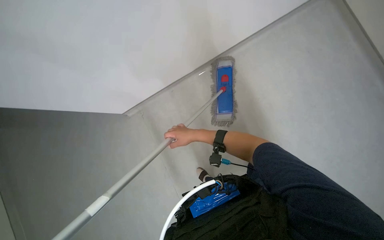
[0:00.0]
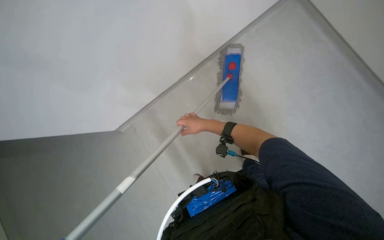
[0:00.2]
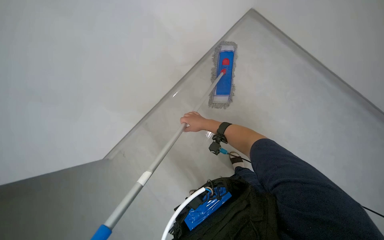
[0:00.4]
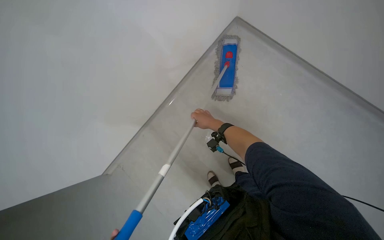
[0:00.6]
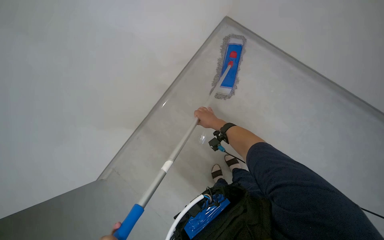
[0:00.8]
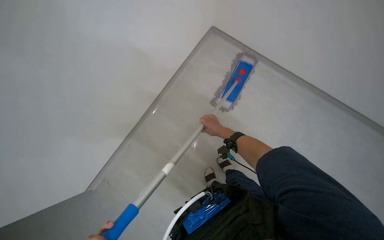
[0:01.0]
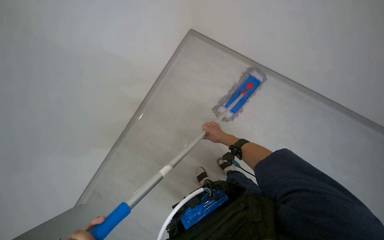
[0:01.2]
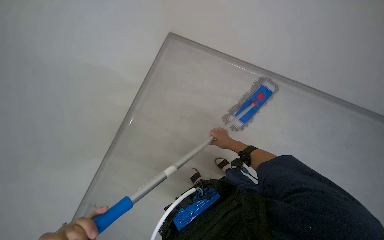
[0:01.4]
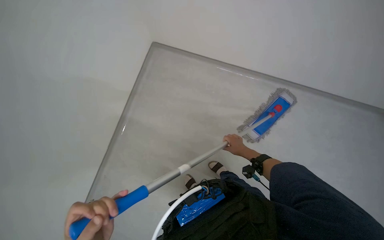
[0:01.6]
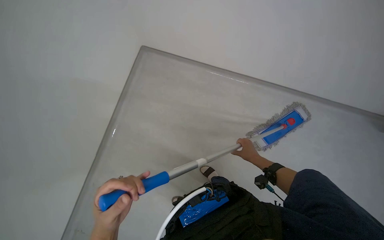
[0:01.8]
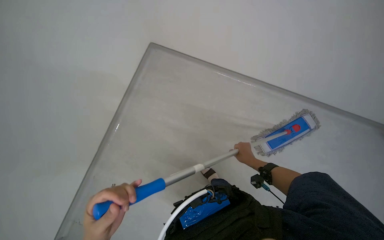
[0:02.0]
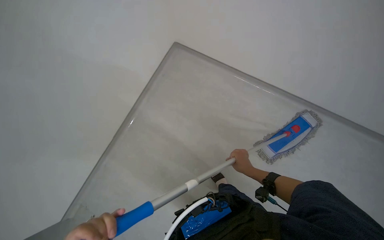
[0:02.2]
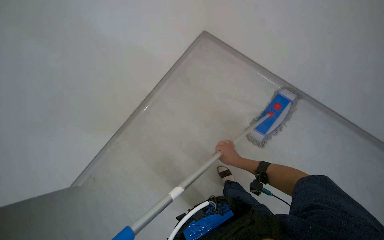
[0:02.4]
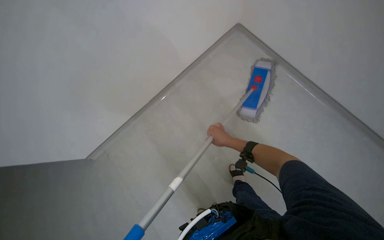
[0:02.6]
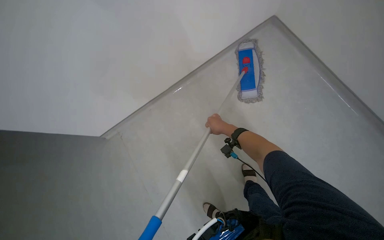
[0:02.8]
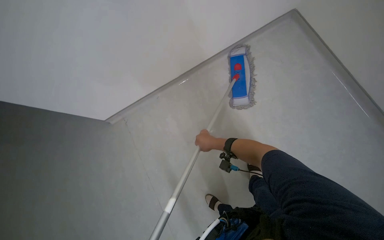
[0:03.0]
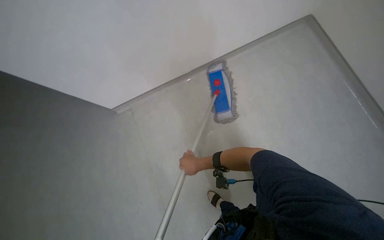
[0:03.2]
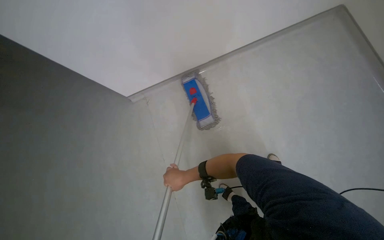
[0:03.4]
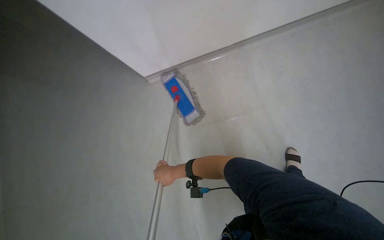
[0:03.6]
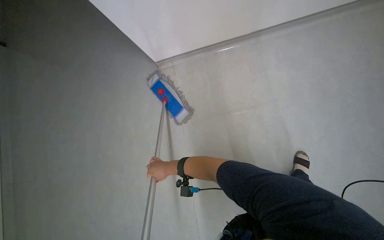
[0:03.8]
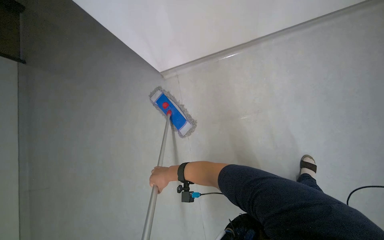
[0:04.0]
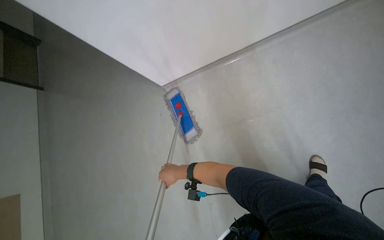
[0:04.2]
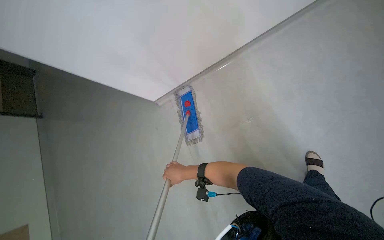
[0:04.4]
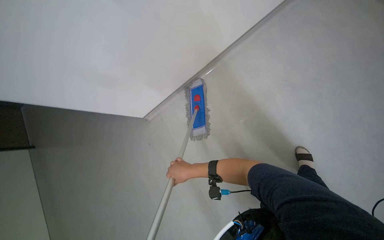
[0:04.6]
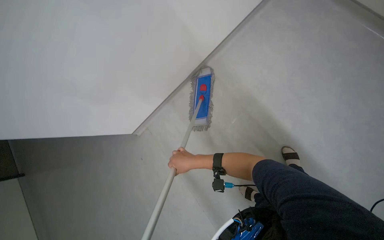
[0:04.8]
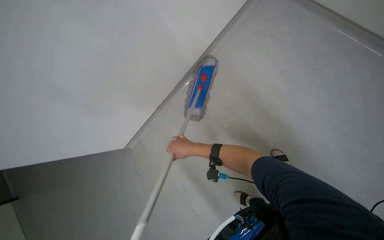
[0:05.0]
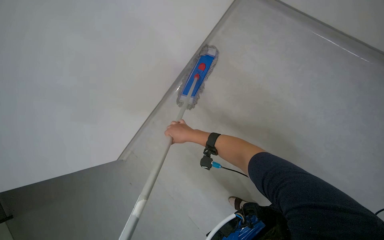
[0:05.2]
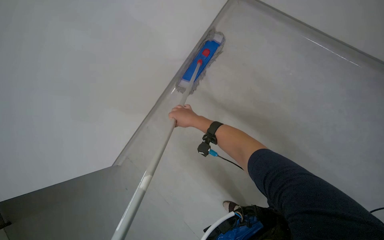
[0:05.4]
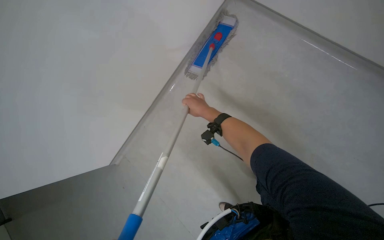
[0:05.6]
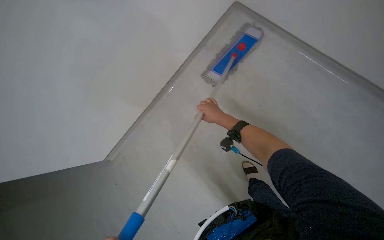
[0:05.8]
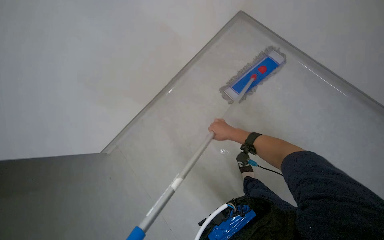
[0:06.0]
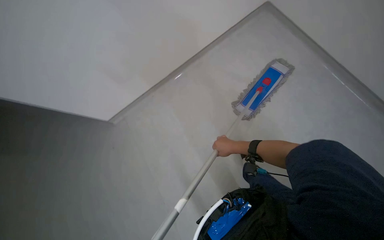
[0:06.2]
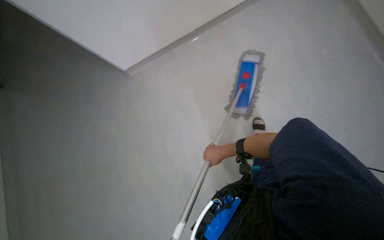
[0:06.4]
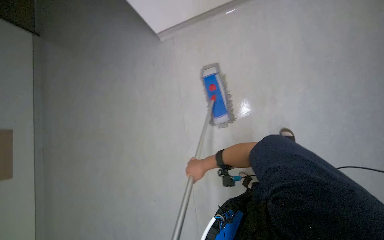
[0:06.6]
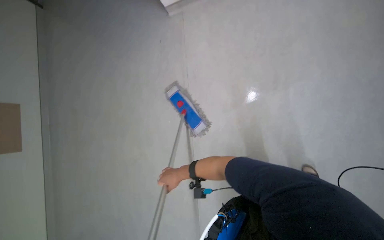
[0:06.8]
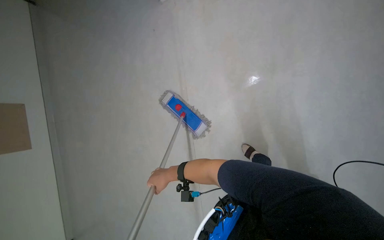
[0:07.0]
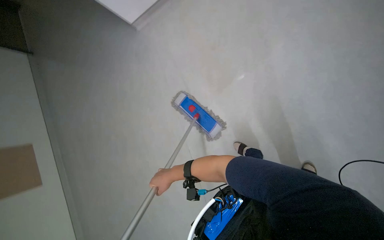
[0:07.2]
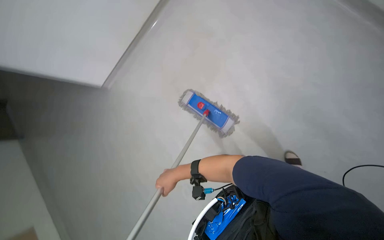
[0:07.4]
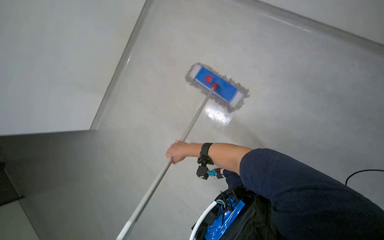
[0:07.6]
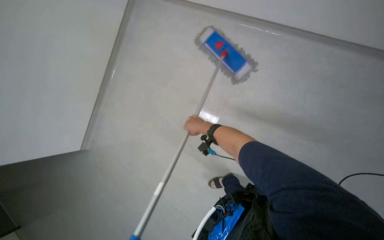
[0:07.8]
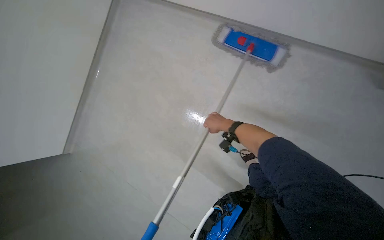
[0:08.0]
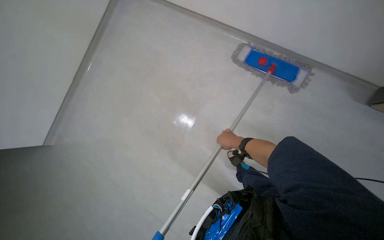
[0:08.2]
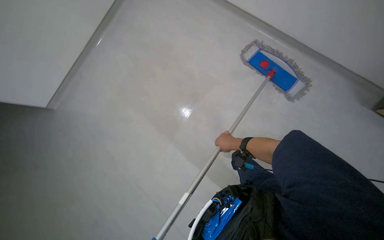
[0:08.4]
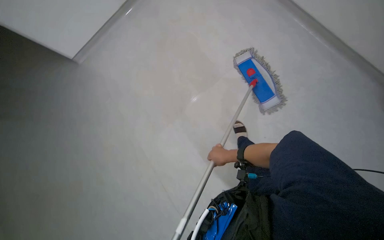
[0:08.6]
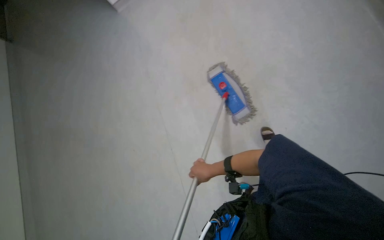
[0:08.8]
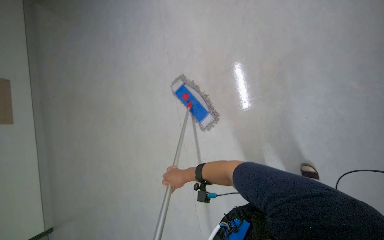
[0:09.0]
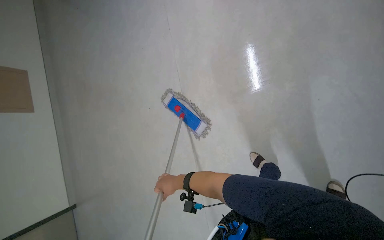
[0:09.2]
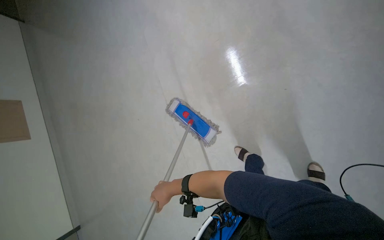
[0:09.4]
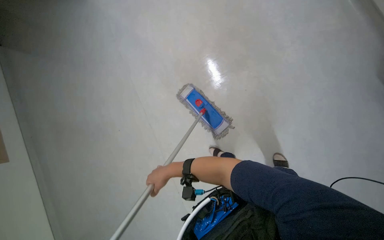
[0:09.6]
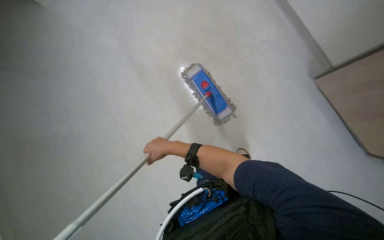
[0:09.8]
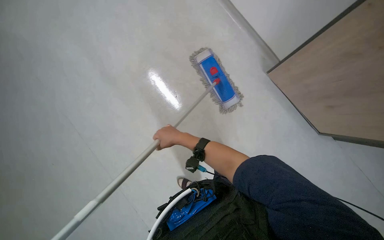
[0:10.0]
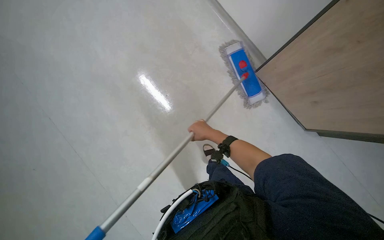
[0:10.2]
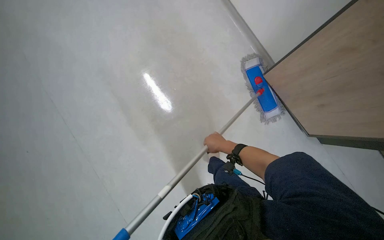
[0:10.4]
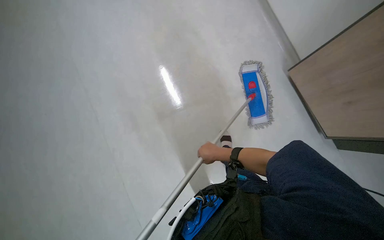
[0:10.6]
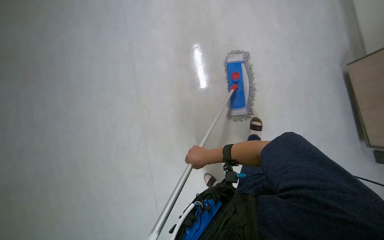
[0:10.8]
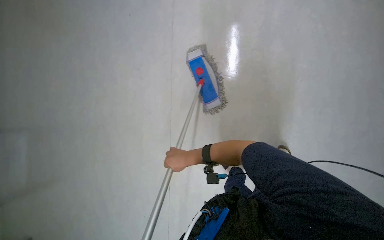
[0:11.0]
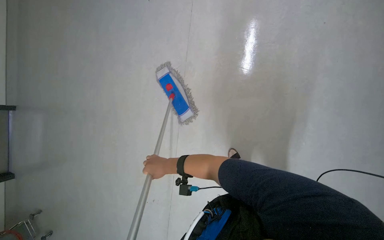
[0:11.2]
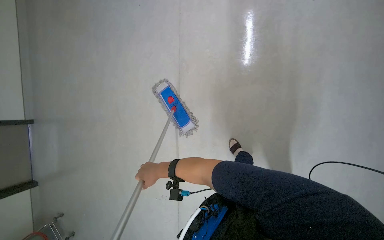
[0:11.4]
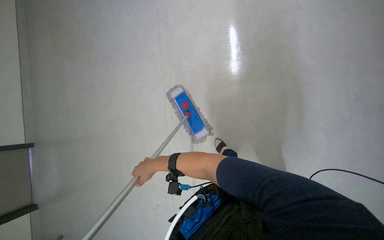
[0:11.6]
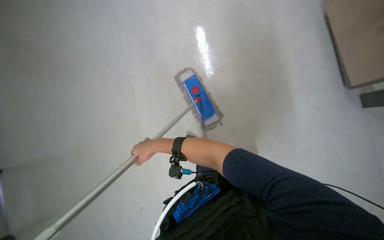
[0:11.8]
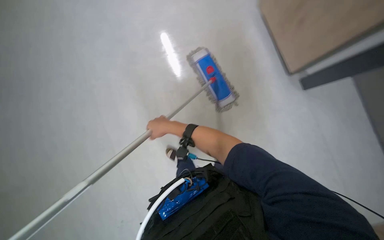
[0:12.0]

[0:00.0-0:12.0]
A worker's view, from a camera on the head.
Job: mopping floor.
The whole recording: Mopping office floor. The worker mops the office floor, periodically detaching, rinsing, and reattaching the mop head.
0:00.0 to 0:01.6: The right hand moves farther from the camera and to the right, roughly 20 cm.
0:03.0 to 0:04.4: The view tips upward by approximately 15 degrees. The scene rotates counterclockwise by approximately 45 degrees.
0:04.4 to 0:06.0: The view tilts some 15 degrees downward. The scene rotates clockwise by roughly 35 degrees.
0:06.0 to 0:07.6: Everything in view rotates about 30 degrees counterclockwise.
0:07.6 to 0:09.0: The view pans to the right by approximately 20 degrees.
0:09.0 to 0:10.4: The wearer's head swings approximately 20 degrees to the left. The view tips downward by roughly 15 degrees.

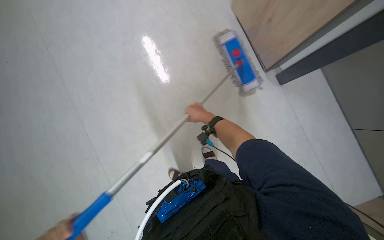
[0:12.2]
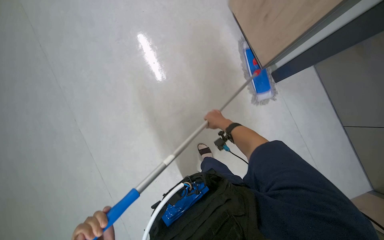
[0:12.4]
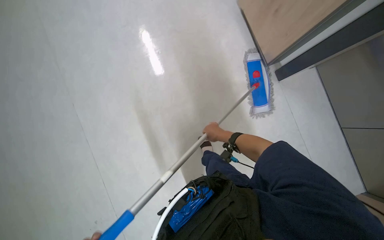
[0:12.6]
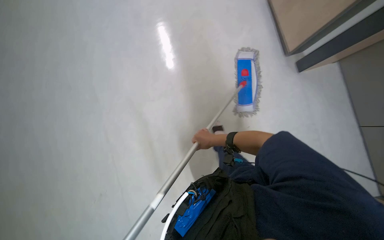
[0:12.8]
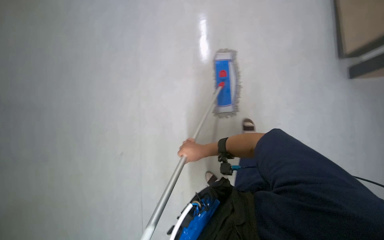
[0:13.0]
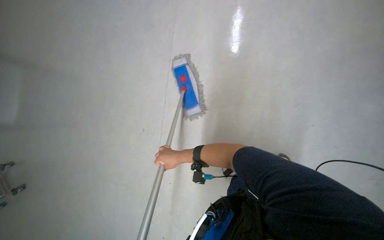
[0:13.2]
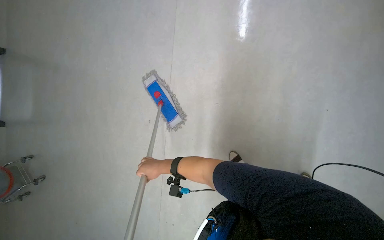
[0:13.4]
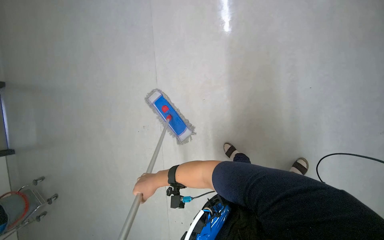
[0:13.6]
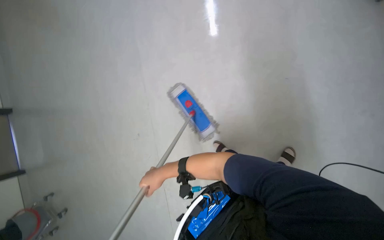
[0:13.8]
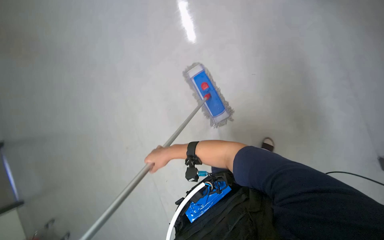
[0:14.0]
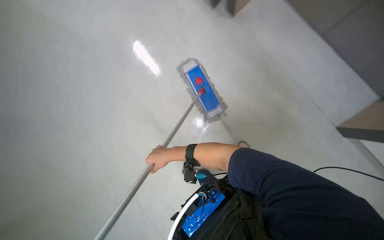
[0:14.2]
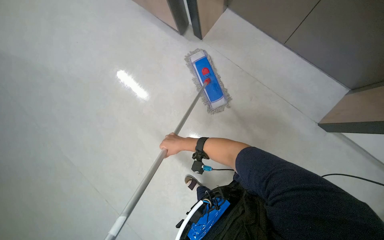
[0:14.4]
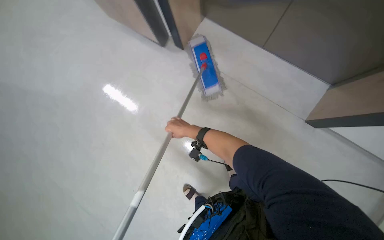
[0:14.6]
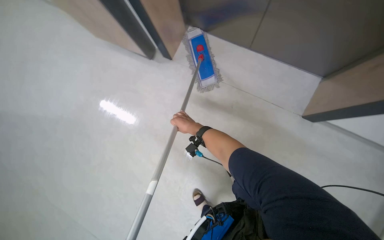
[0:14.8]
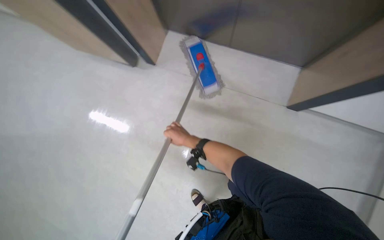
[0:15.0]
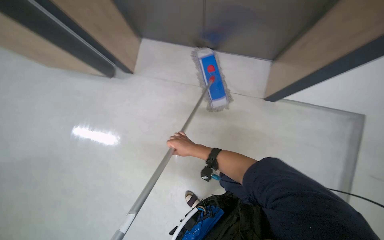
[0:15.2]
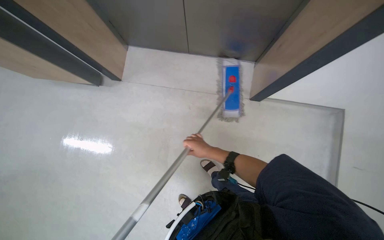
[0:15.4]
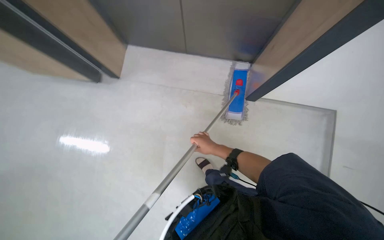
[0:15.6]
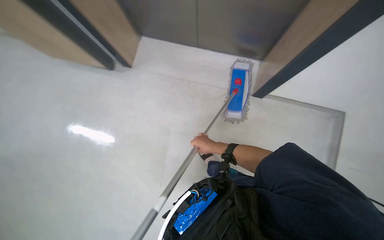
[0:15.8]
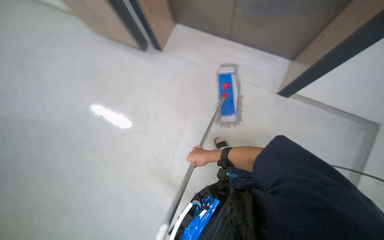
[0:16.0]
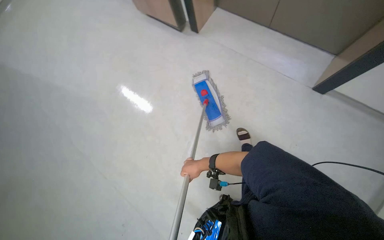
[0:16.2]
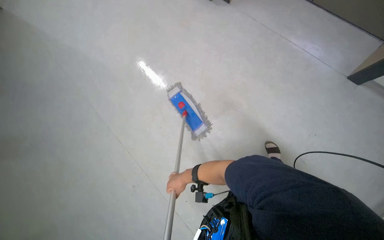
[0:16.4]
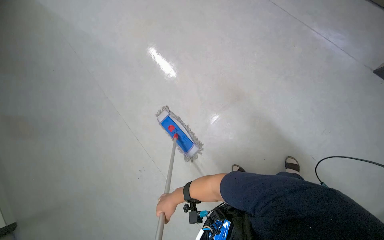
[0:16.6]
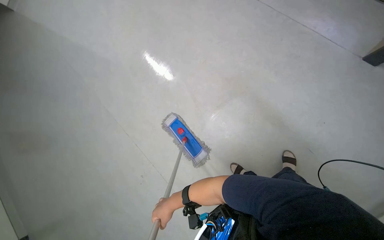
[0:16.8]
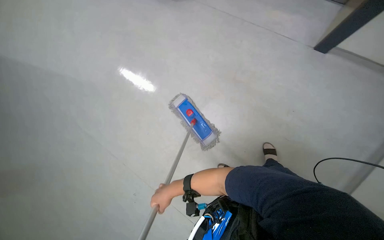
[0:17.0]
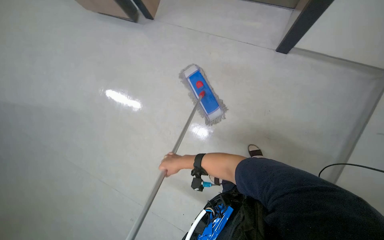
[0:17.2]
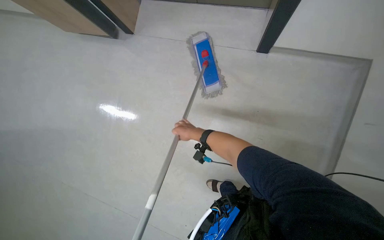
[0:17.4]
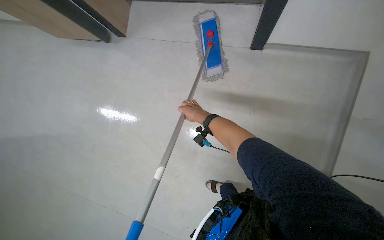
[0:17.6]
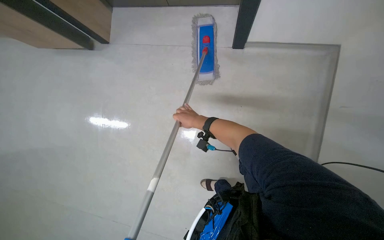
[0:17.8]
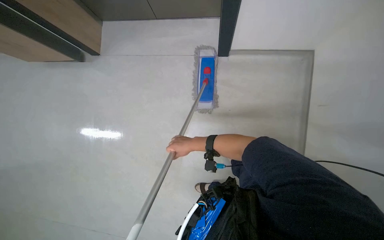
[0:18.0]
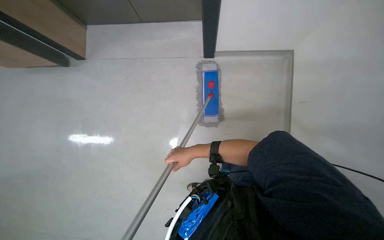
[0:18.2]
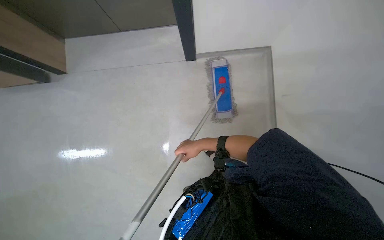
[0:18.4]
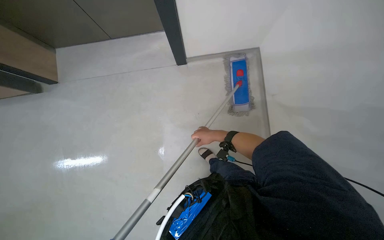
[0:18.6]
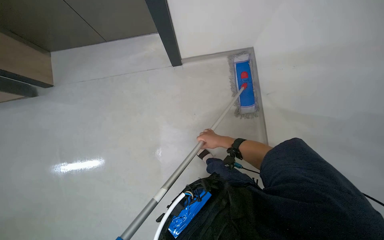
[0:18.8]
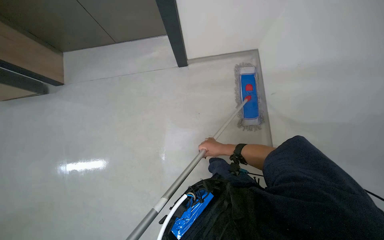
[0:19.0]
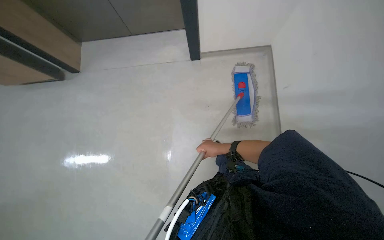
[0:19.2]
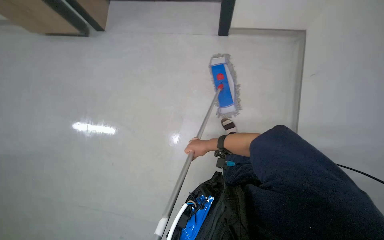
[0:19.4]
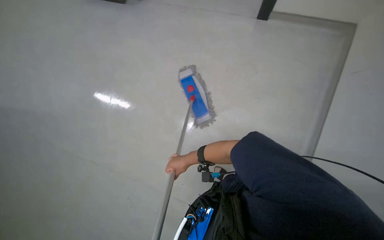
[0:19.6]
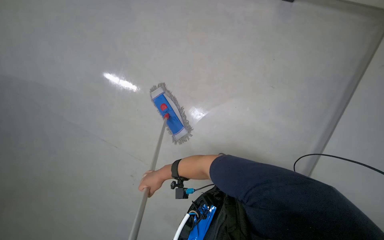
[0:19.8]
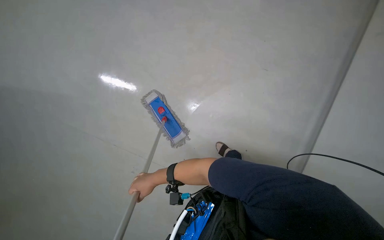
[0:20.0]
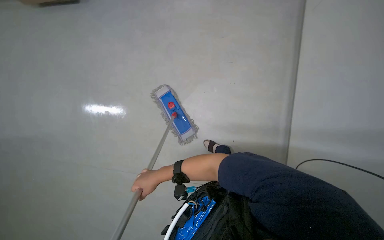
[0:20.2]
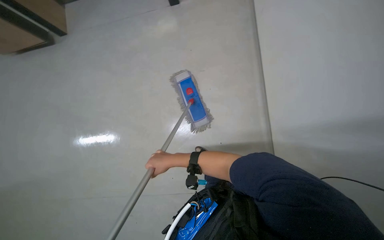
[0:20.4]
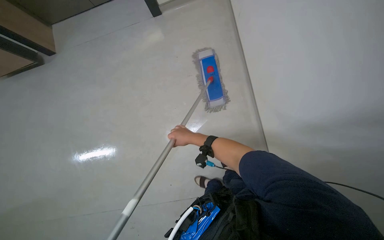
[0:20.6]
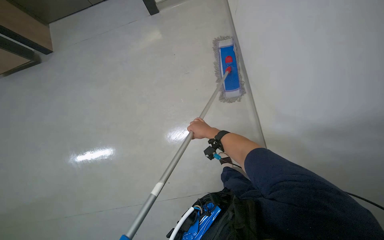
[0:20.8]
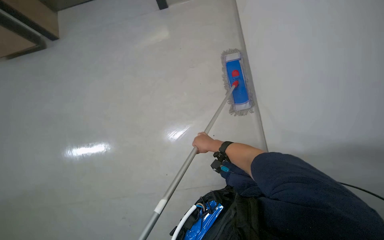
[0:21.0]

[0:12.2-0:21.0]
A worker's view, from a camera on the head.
Job: mopping floor.
The whole recording: Mopping office floor. The worker mops the office floor, periodically detaching, rinsing, and reattaching the mop head.
0:12.2 to 0:13.6: The camera travels about 50 cm. The head rotates roughly 20 degrees to the right. The view tilts about 20 degrees downward.
0:13.6 to 0:15.2: The camera pitches downward, by about 15 degrees. The right hand is displaced to the right by about 10 cm.
0:15.2 to 0:16.6: The wearer looks about 20 degrees further to the left. The right hand is displaced down the picture and to the left by approximately 30 cm.
0:16.6 to 0:18.0: The right hand shifts about 30 cm up the picture and to the right.
0:18.0 to 0:19.6: The head turns to the right by roughly 35 degrees.
0:19.6 to 0:21.0: The view tilts approximately 15 degrees downward.
